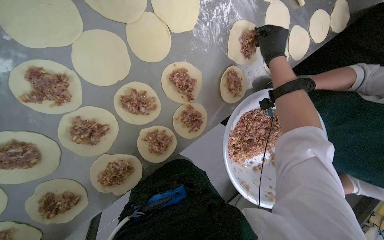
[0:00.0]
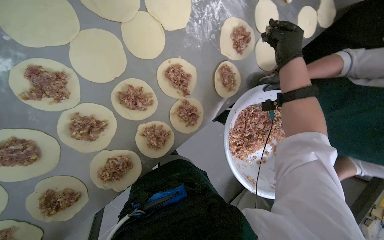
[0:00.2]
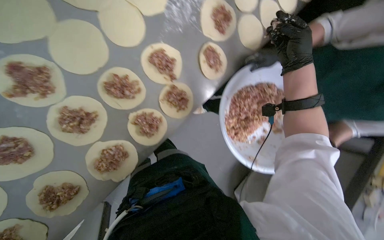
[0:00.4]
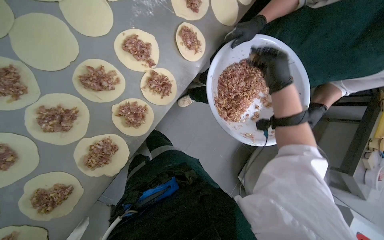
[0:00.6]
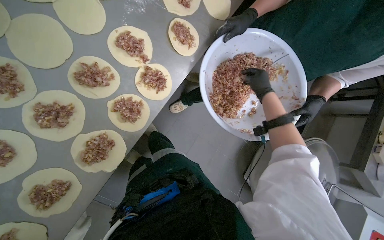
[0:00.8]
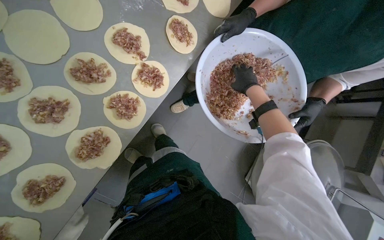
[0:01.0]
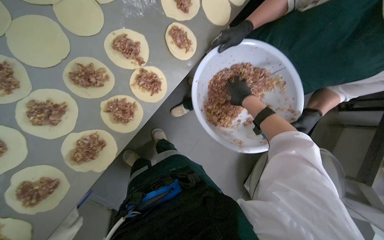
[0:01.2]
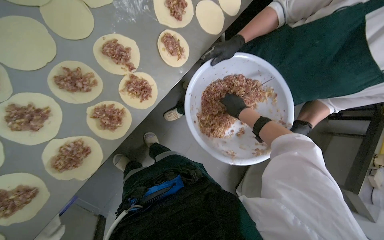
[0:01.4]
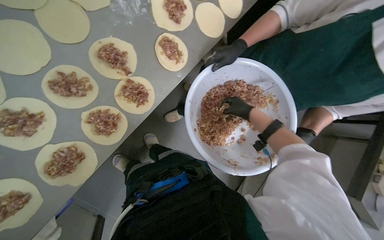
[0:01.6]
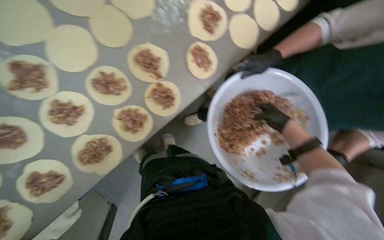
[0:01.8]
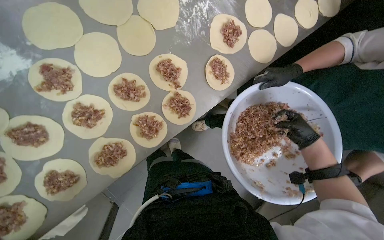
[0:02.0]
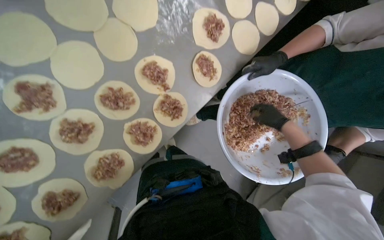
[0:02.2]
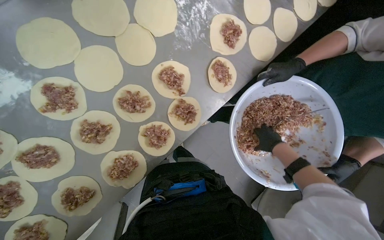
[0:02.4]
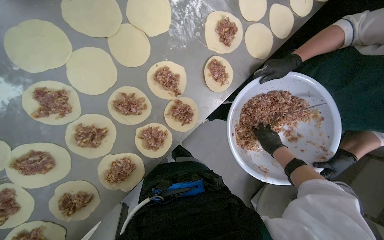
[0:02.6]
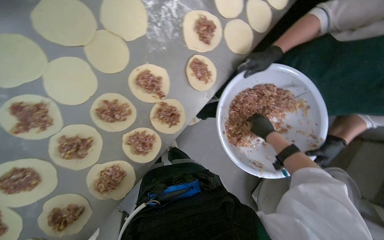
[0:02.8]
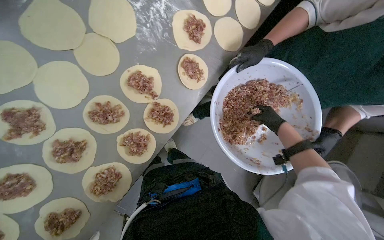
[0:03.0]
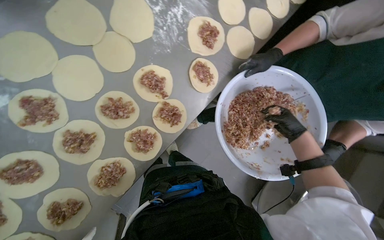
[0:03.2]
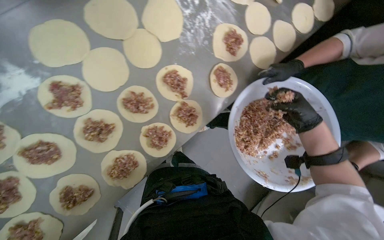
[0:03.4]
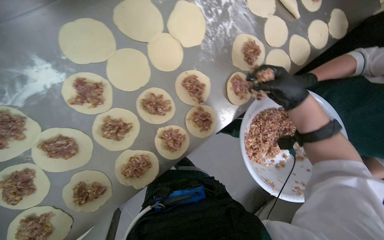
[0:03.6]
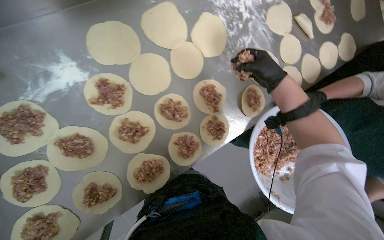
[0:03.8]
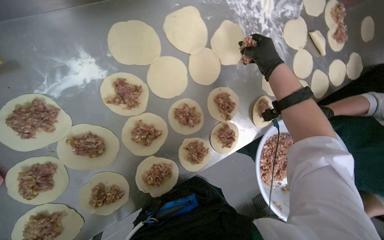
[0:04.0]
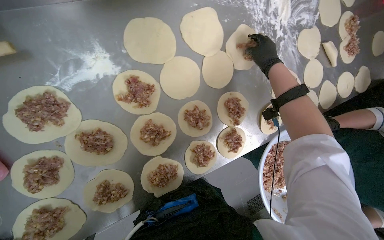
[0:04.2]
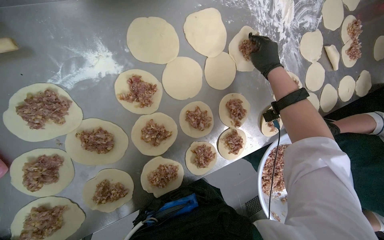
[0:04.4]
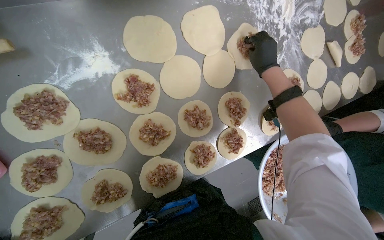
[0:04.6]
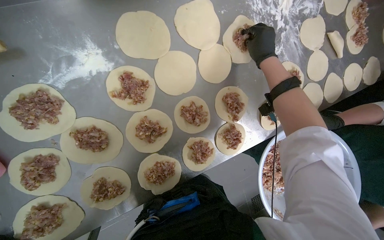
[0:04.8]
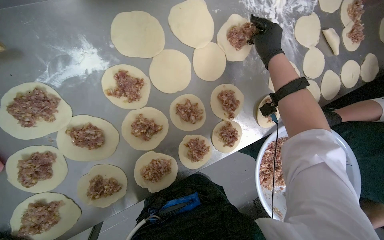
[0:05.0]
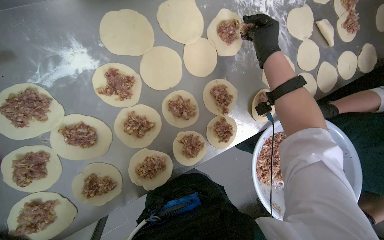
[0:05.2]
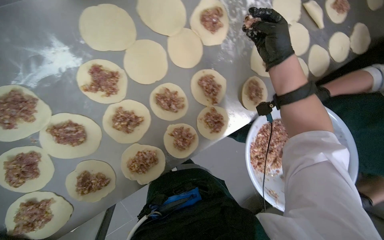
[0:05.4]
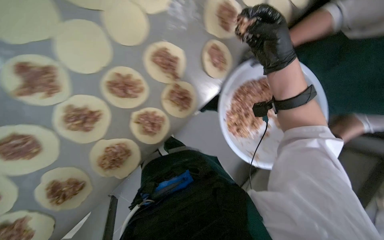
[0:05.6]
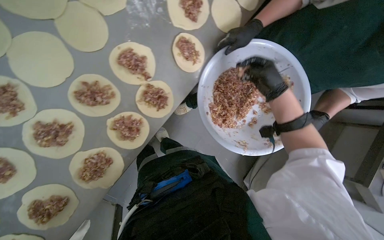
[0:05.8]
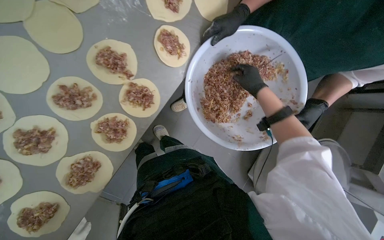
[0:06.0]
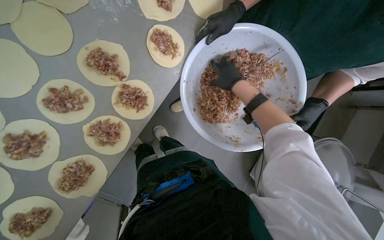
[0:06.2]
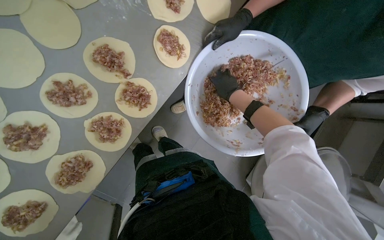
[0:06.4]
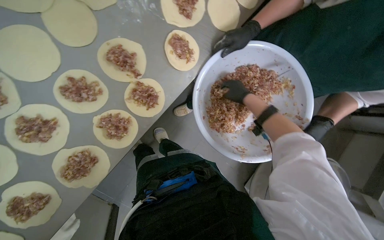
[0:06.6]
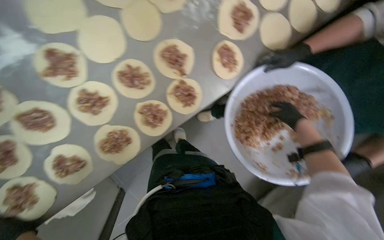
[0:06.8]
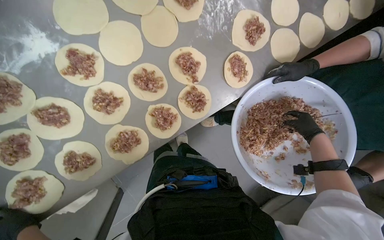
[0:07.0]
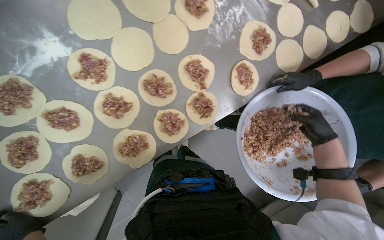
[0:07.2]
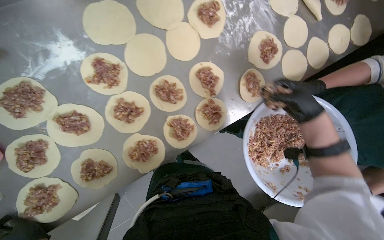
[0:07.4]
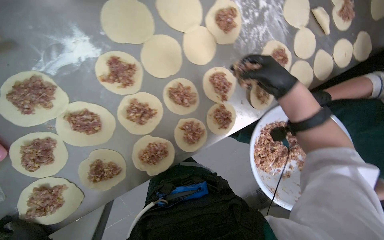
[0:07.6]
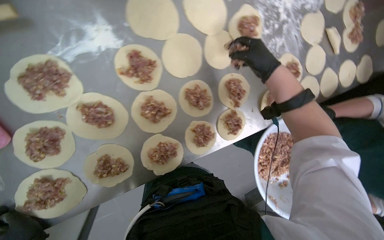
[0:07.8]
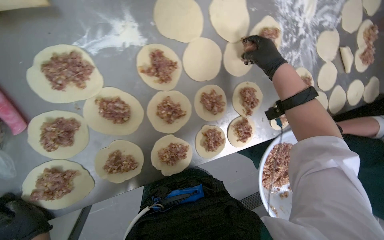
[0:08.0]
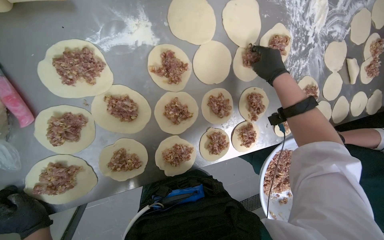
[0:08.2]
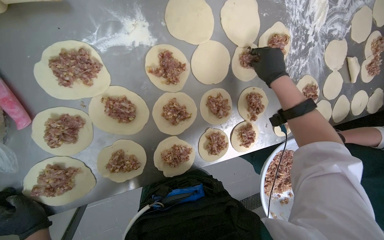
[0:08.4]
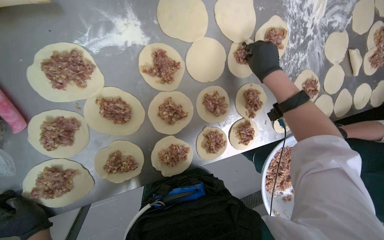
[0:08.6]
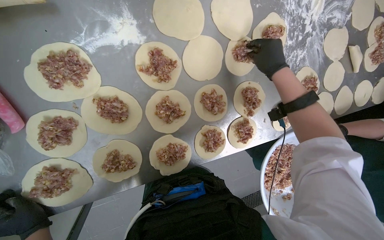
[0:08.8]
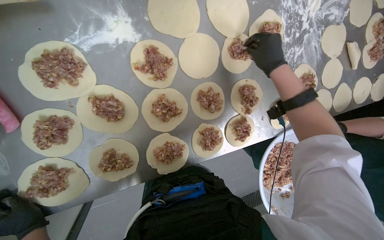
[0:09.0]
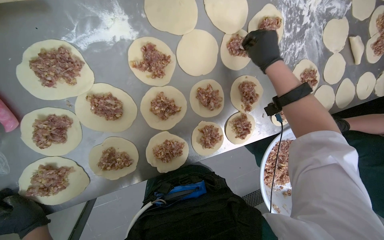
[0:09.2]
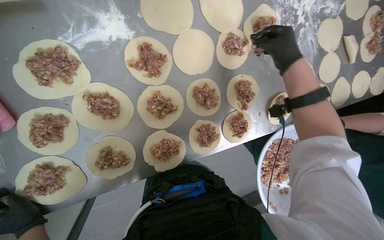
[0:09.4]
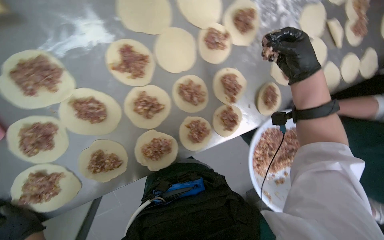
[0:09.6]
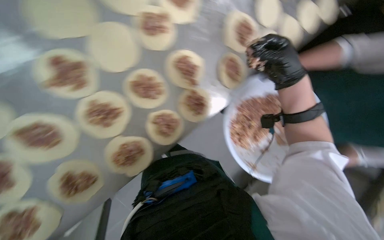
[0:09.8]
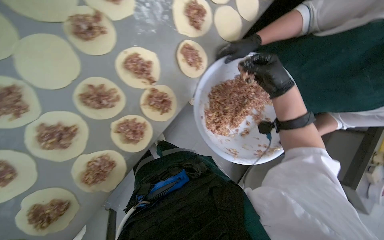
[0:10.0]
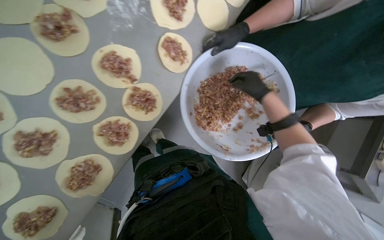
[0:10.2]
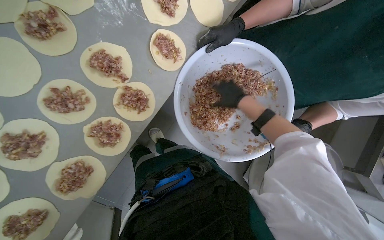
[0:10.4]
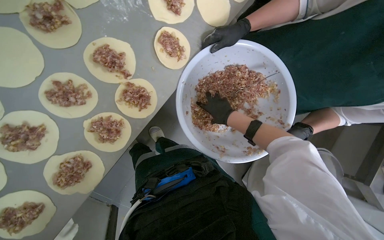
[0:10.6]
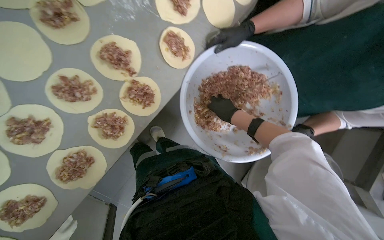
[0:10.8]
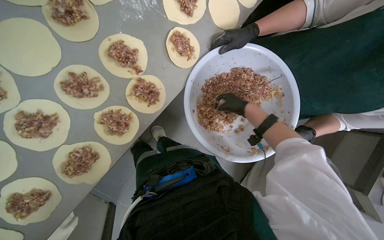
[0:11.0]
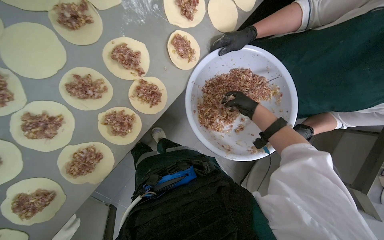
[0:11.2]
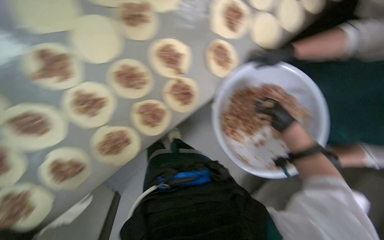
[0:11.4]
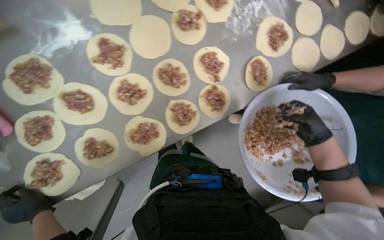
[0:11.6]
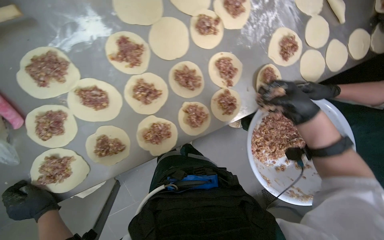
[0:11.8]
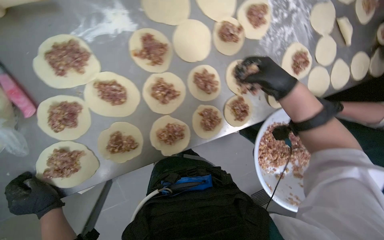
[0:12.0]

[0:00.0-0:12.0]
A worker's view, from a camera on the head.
Job: preparing food.
The whole recording: Placing meat filling onto dough circles. The worker places meat filling onto individual dough circles.
0:00.0 to 0:01.6: The right hand goes about 30 cm down the picture and farther from the camera.
0:03.0 to 0:04.4: The scene rotates clockwise by roughly 30 degrees. The right hand shifts some 60 cm up the picture, to the left and nearer to the camera.
0:04.4 to 0:06.0: Everything in view rotates roughly 35 degrees counterclockwise.
0:06.0 to 0:07.6: The scene turns roughly 30 degrees clockwise in the picture. The right hand moves left and right over approximately 30 cm, changing direction 2 times.
0:07.6 to 0:09.0: The right hand shifts roughly 15 cm up the picture.
0:09.0 to 0:10.4: Everything in view rotates about 35 degrees counterclockwise.
0:10.4 to 0:12.0: The scene turns about 35 degrees clockwise in the picture.

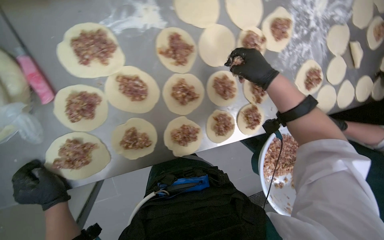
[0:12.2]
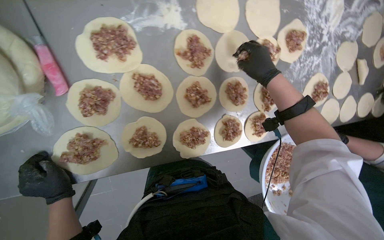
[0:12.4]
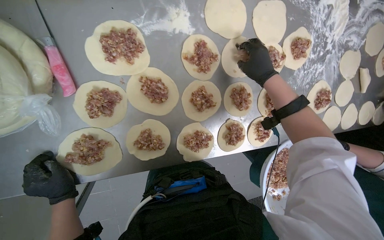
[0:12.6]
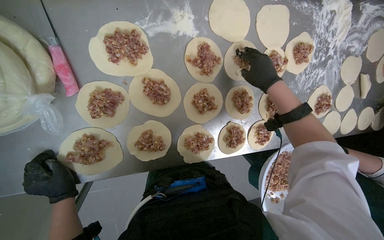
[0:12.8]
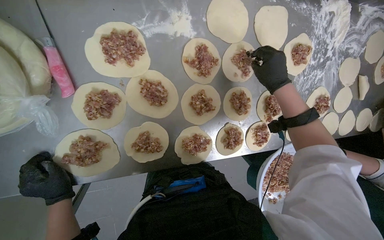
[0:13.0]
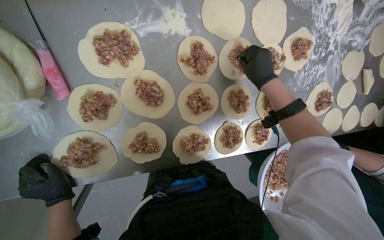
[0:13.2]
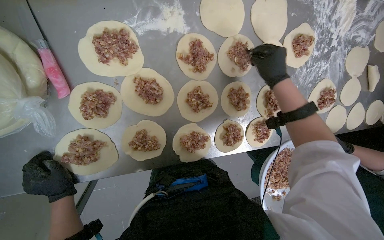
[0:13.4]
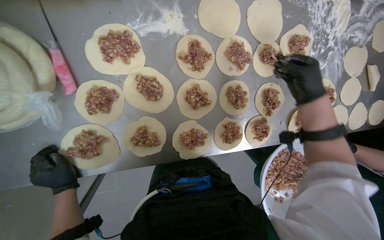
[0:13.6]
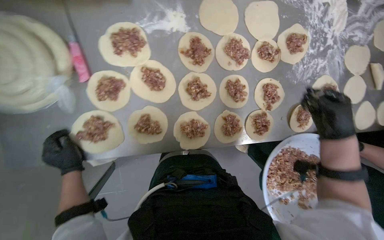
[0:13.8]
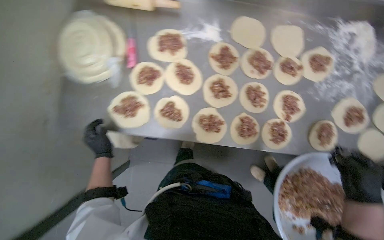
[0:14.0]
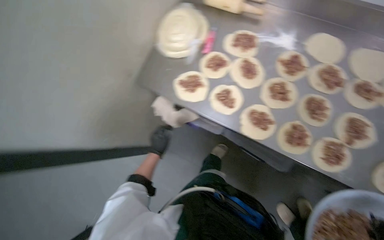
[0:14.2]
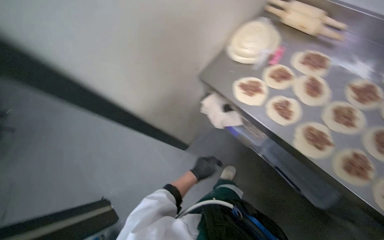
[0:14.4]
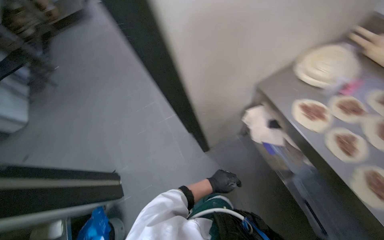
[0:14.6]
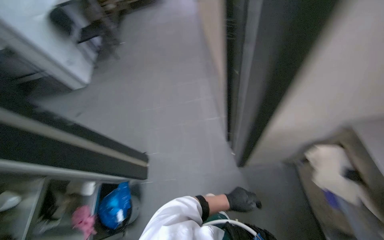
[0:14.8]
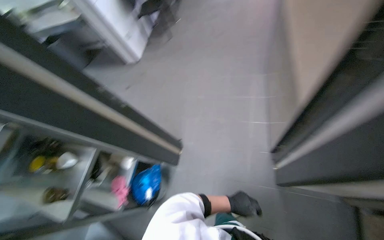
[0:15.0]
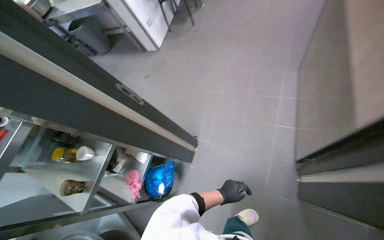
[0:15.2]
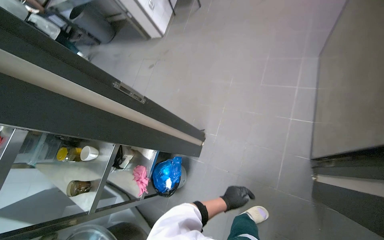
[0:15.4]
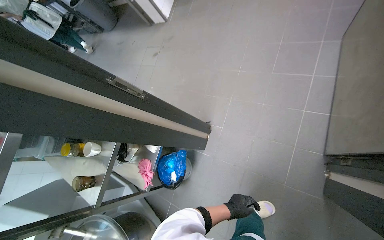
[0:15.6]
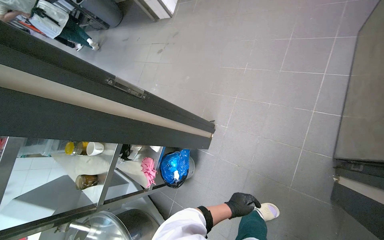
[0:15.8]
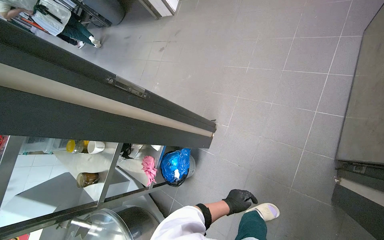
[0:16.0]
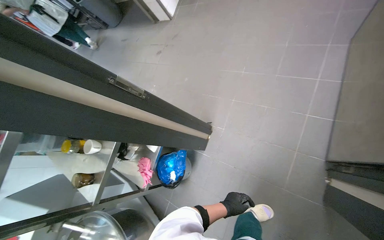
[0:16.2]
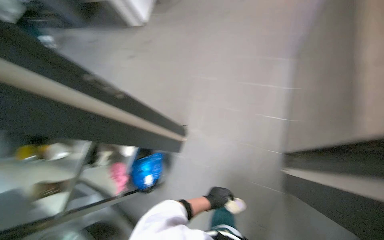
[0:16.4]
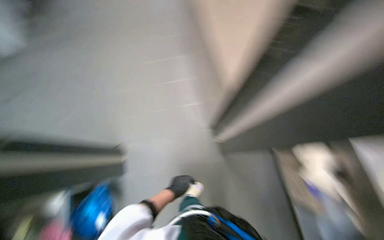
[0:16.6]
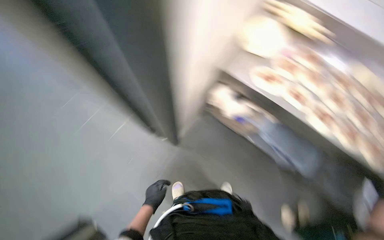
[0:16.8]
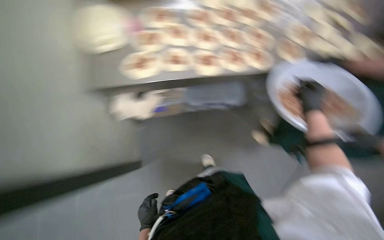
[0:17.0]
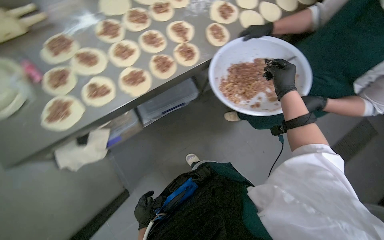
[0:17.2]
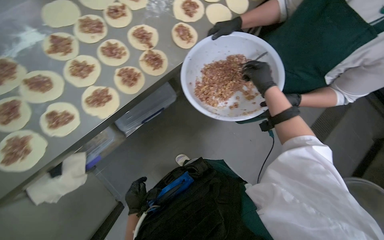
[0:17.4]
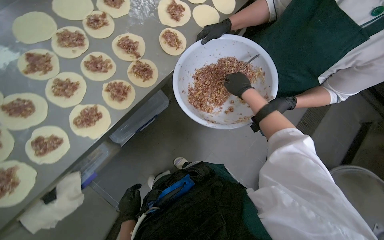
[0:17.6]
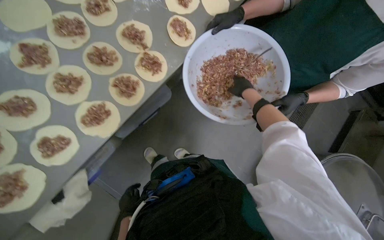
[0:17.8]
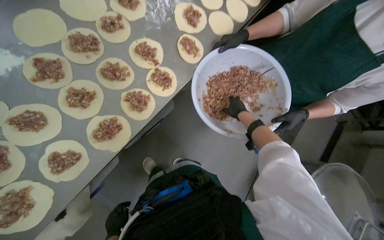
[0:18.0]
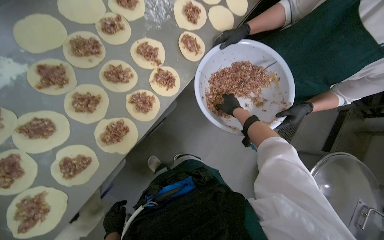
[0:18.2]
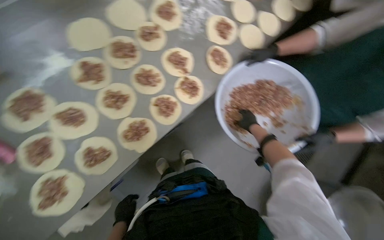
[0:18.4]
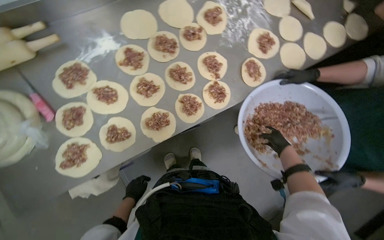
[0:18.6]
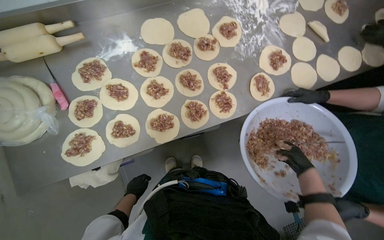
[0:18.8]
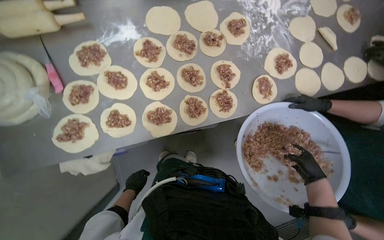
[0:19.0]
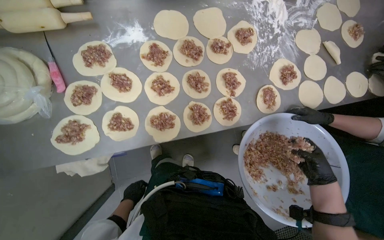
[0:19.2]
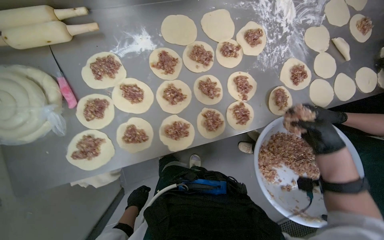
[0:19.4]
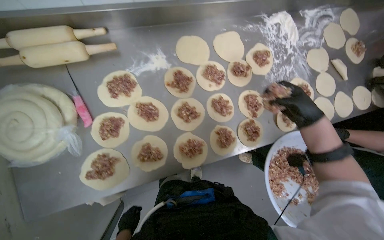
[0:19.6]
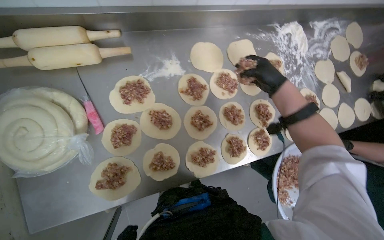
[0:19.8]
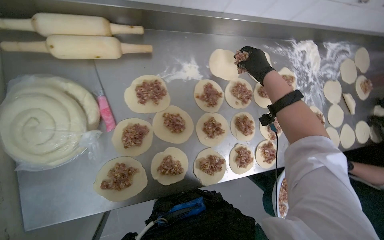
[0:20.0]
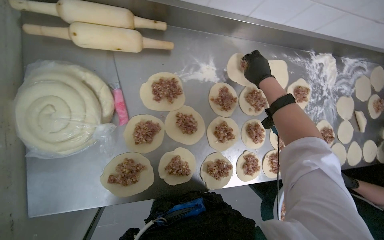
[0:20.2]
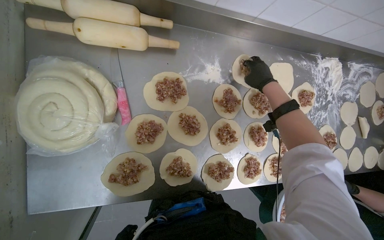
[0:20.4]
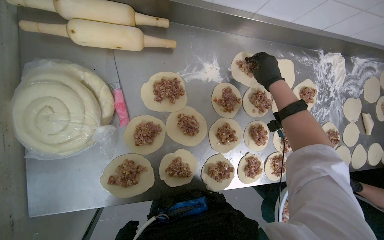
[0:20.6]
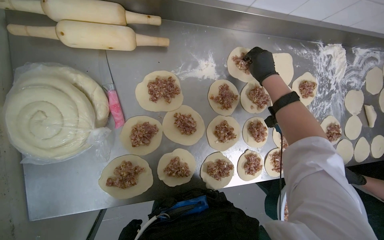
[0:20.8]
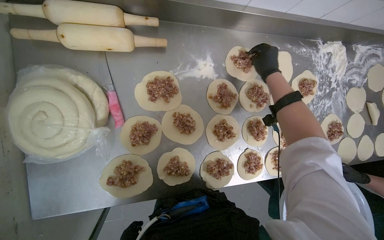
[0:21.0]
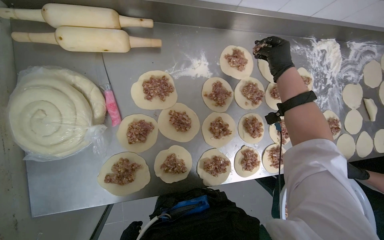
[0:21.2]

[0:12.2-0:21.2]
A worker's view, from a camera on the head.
Job: preparing food.
The whole recording: Placing meat filling onto dough circles. The worker places meat filling onto individual dough circles.
0:12.2 to 0:13.8: The right hand goes some 20 cm down the picture and to the right.
0:13.8 to 0:15.2: The camera travels some 1 m. The head rotates approximately 115 degrees to the left. The view tilts approximately 15 degrees upward.
0:15.2 to 0:16.6: The wearer looks some 25 degrees further to the right.
0:18.2 to 0:19.8: The scene turns about 40 degrees clockwise in the picture.
0:19.8 to 0:21.2: The right hand is displaced up the picture by roughly 15 cm.
